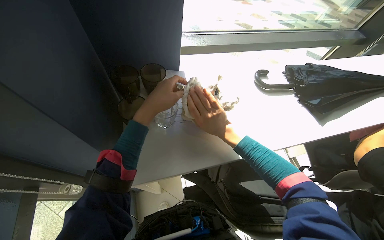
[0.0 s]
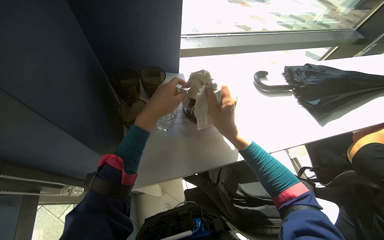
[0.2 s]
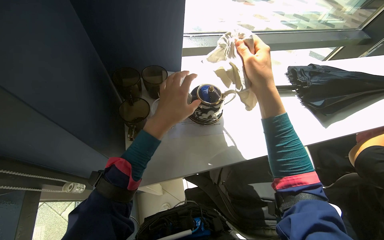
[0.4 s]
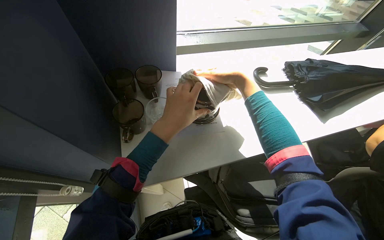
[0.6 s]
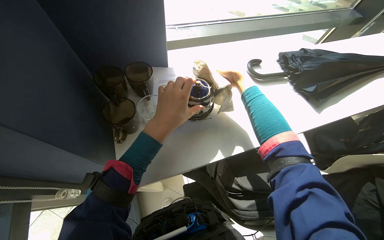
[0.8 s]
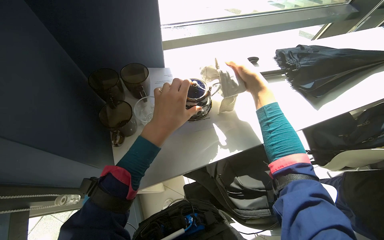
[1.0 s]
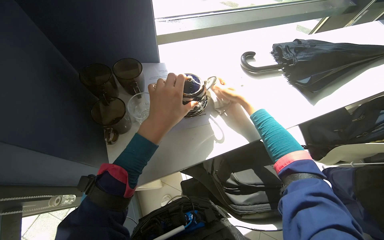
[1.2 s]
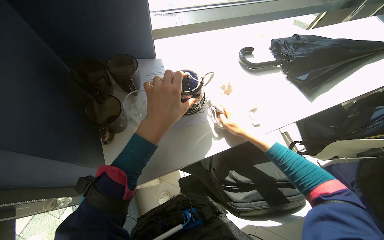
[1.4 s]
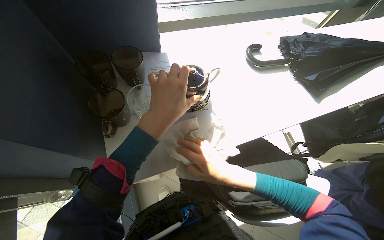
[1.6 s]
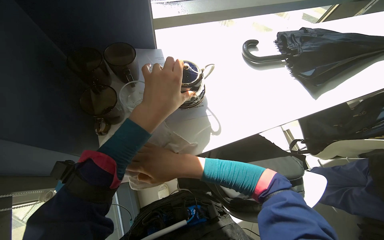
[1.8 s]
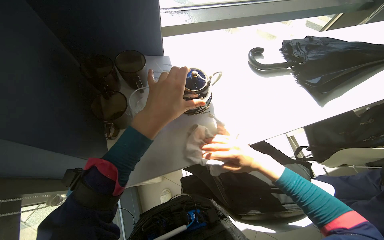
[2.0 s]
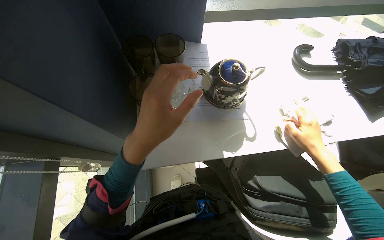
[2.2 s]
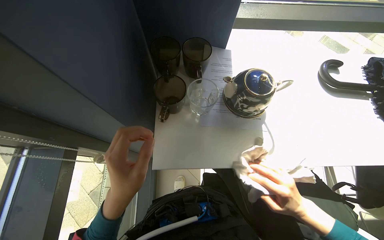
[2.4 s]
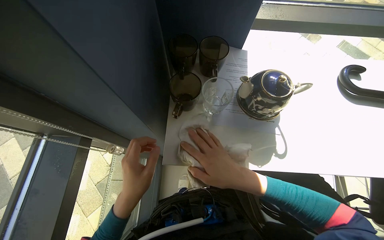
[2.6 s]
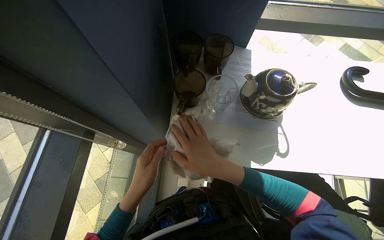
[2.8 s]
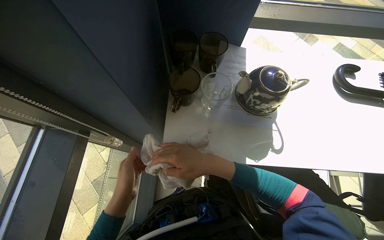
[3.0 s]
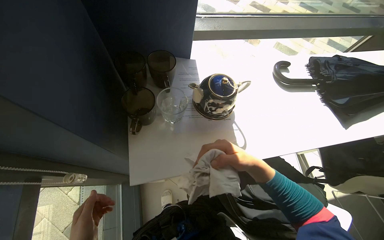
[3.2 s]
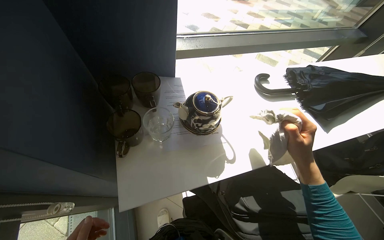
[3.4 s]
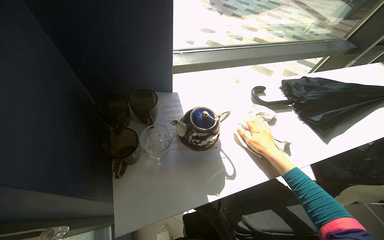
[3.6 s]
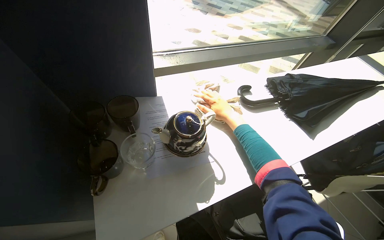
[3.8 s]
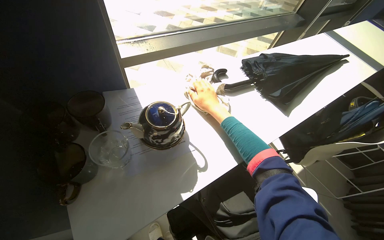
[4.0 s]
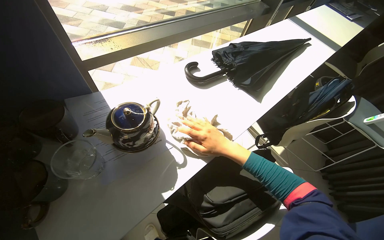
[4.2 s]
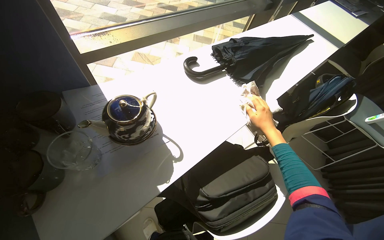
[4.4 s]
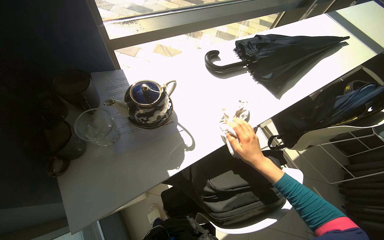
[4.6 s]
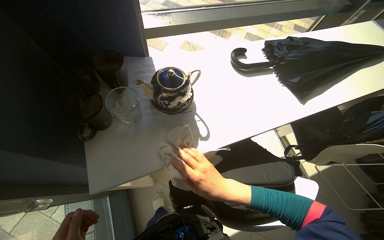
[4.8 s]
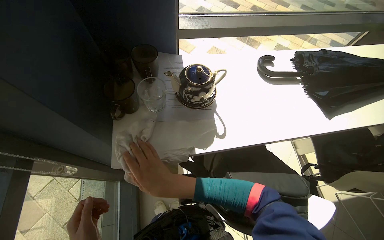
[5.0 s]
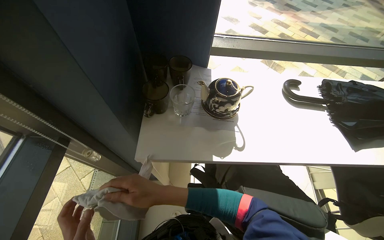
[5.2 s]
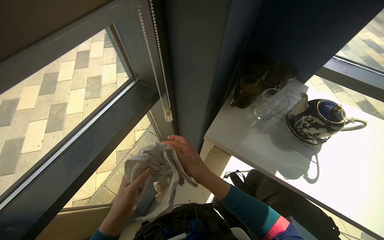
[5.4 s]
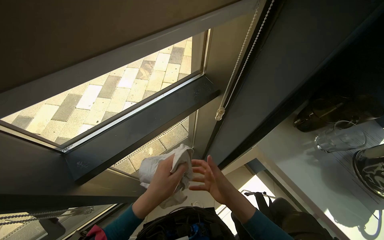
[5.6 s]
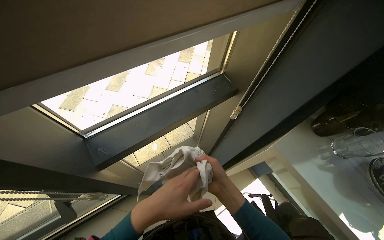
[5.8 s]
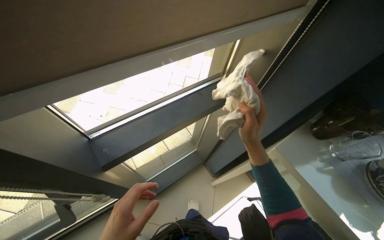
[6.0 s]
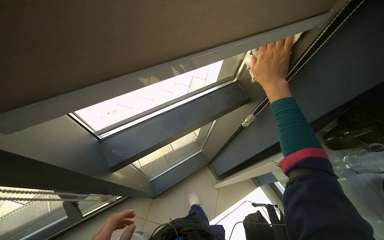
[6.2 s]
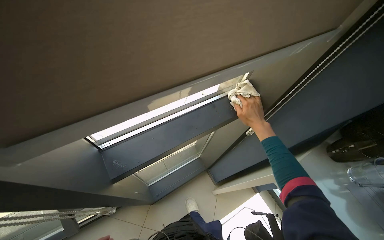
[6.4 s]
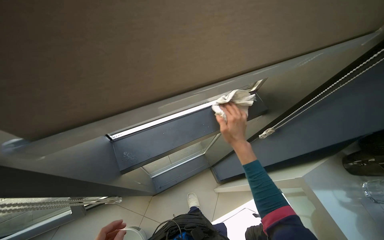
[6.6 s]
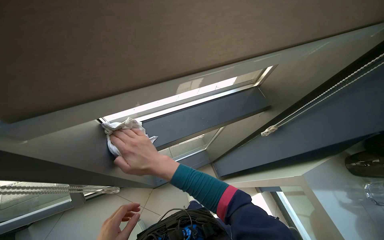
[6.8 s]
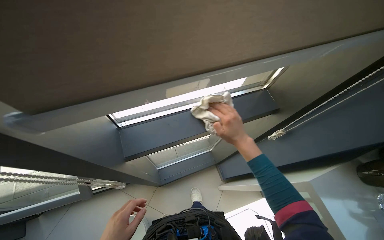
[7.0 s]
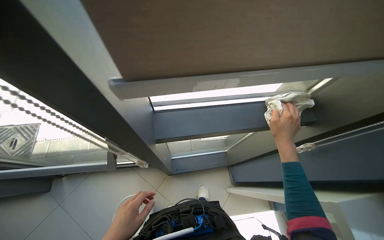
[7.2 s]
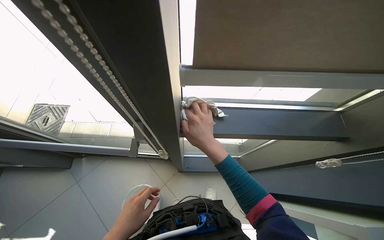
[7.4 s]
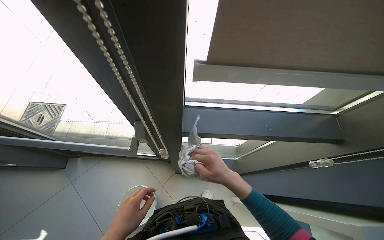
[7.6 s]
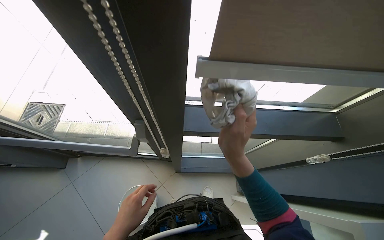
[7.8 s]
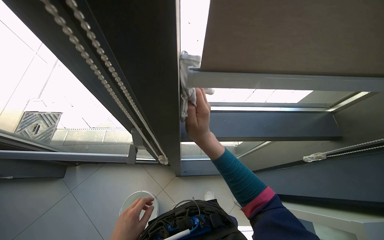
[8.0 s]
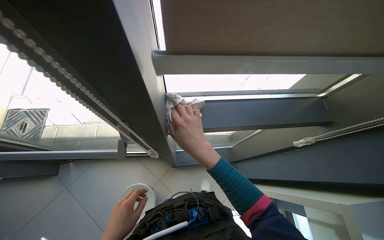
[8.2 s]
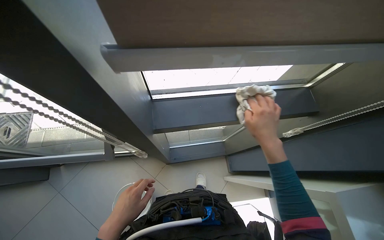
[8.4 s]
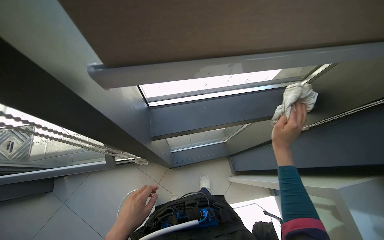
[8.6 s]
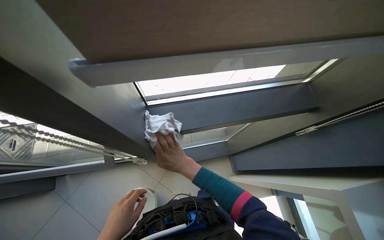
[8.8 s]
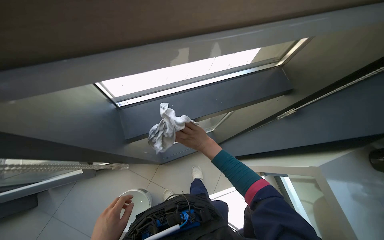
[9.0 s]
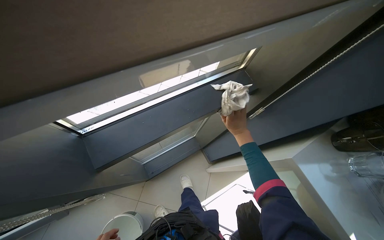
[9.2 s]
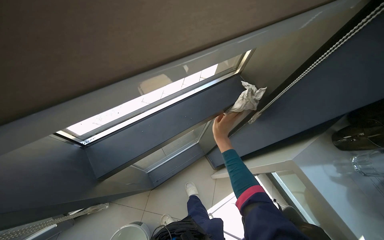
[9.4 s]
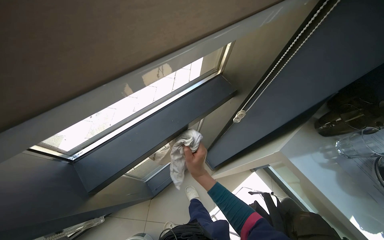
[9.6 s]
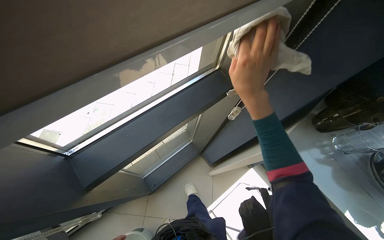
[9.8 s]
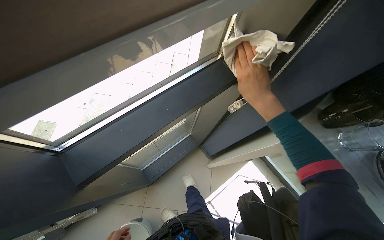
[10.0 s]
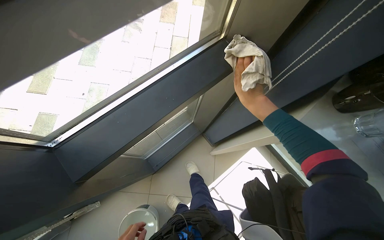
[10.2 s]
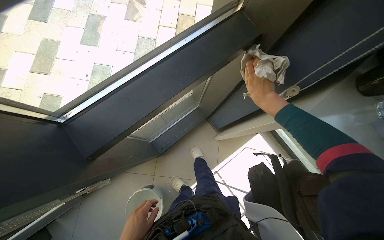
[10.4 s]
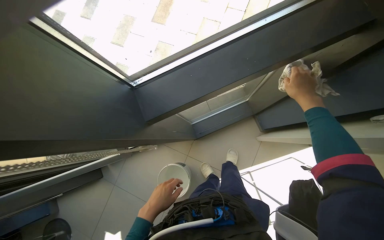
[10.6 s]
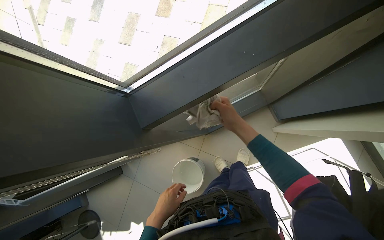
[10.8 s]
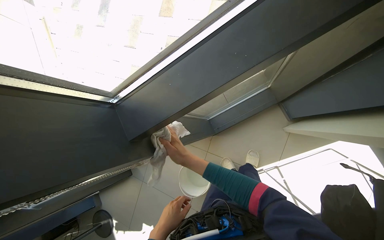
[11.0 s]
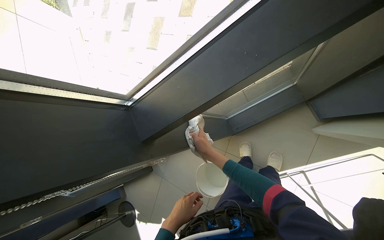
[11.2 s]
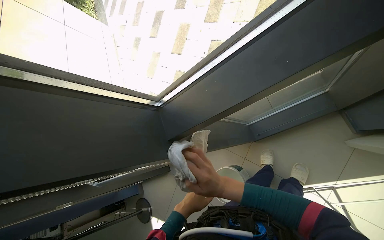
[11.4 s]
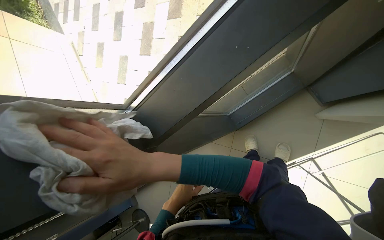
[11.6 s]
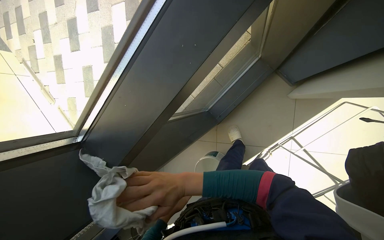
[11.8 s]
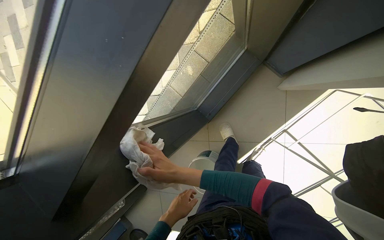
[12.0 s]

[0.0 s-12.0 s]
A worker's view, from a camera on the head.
Job: cleaning windows.
The whole recording: Cleaning window area. The worker picks up a spray bottle, adjusts the window blinds, sprays the window frames, and wipes them with a cloth.
0.0 to 1.6 s: The right hand moves down the picture, some 15 cm.
1.6 to 3.0 s: The wearer looks approximately 25 degrees further to the left. The right hand goes left and right, some 40 cm each way, reversing 2 times; the left hand goes about 35 cm to the left and down the picture.
3.0 to 4.4 s: The head turns to the right by roughly 45 degrees.
4.4 to 6.0 s: The camera is carried approximately 40 cm. The wearer looks roughly 95 degrees further to the left.
6.0 to 7.6 s: The head rotates some 35 degrees to the left.
7.6 to 9.0 s: The right hand is displaced to the right and farther from the camera by approximately 20 cm.
9.0 to 10.4 s: The right hand shifts approximately 10 cm nearer to the camera.
10.4 to 12.0 s: The camera is aimed about 25 degrees further to the left.

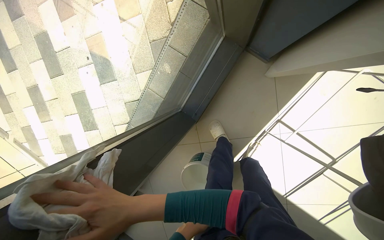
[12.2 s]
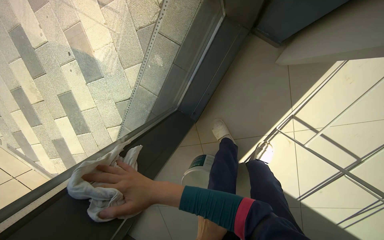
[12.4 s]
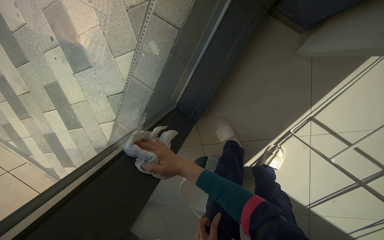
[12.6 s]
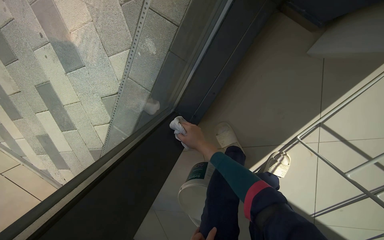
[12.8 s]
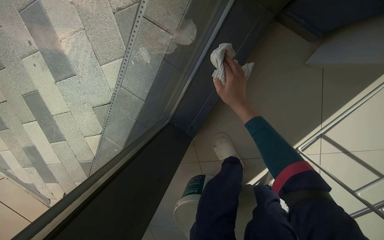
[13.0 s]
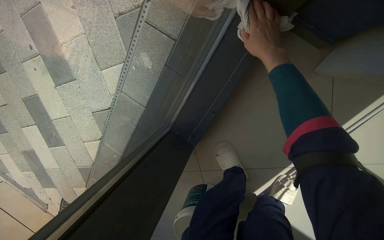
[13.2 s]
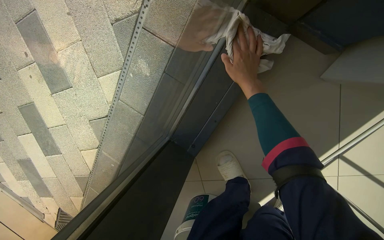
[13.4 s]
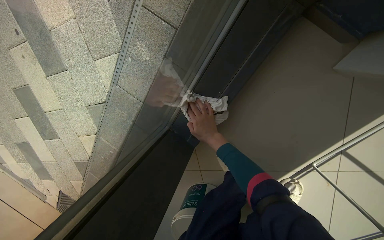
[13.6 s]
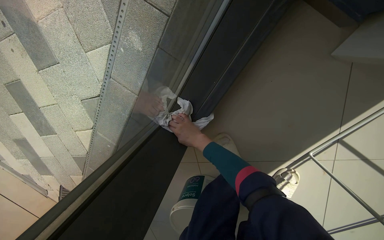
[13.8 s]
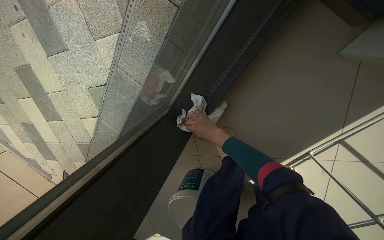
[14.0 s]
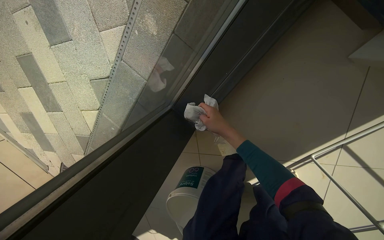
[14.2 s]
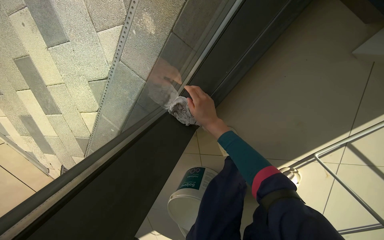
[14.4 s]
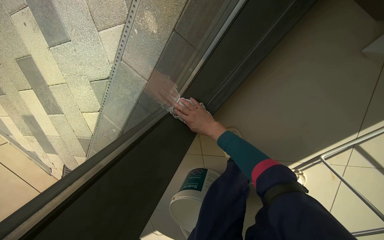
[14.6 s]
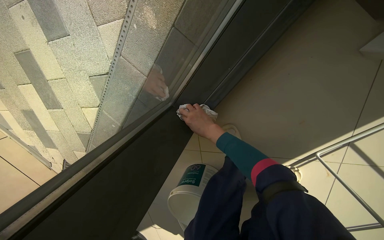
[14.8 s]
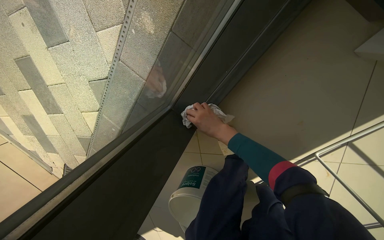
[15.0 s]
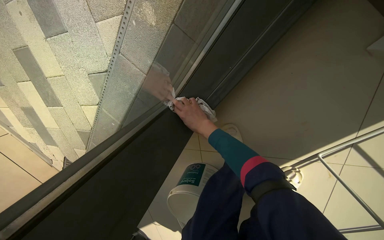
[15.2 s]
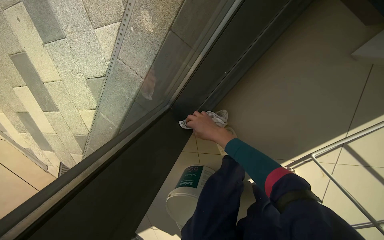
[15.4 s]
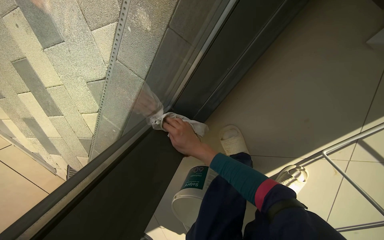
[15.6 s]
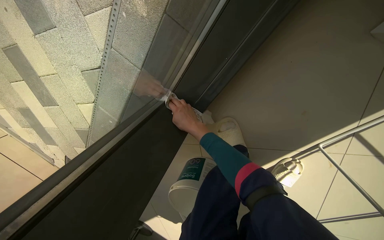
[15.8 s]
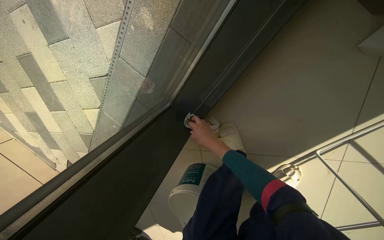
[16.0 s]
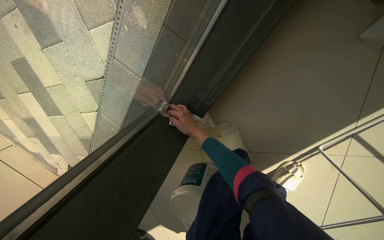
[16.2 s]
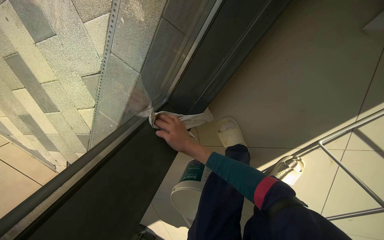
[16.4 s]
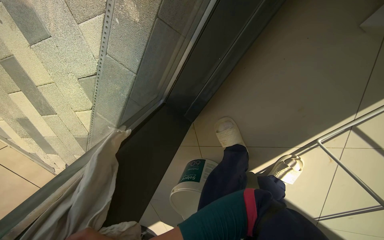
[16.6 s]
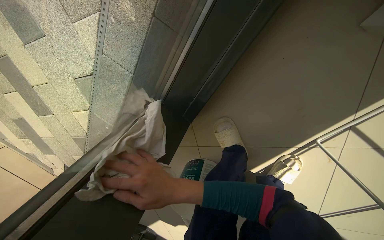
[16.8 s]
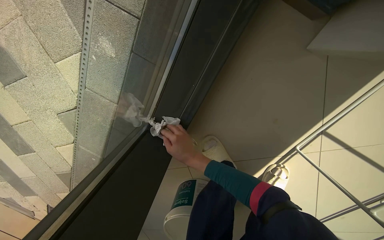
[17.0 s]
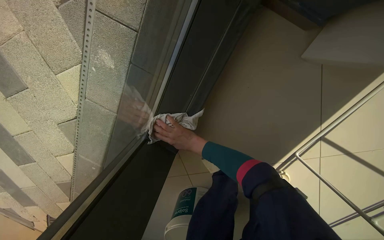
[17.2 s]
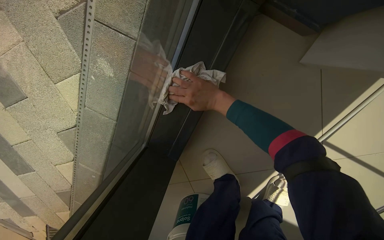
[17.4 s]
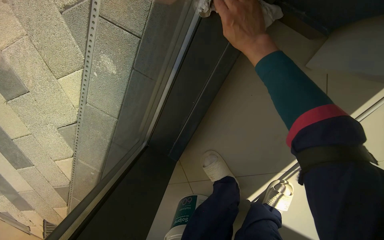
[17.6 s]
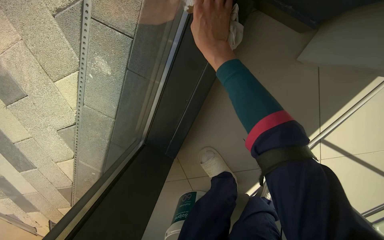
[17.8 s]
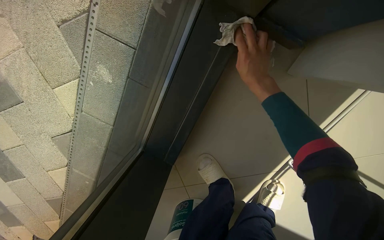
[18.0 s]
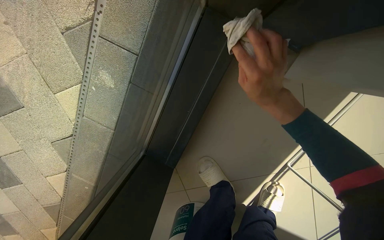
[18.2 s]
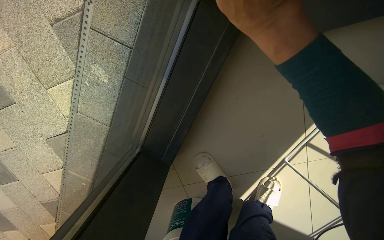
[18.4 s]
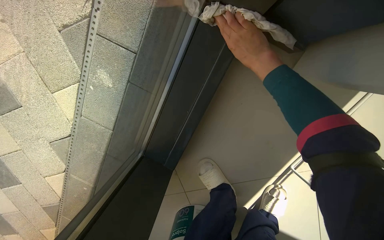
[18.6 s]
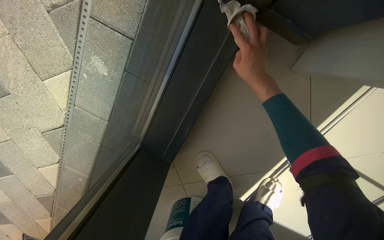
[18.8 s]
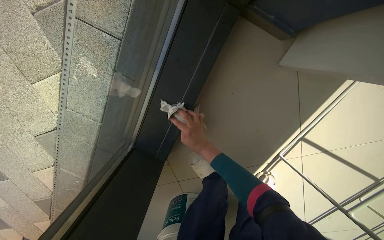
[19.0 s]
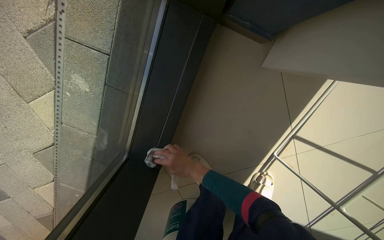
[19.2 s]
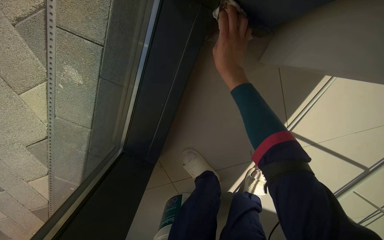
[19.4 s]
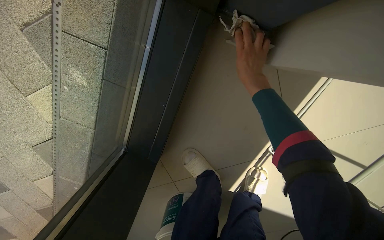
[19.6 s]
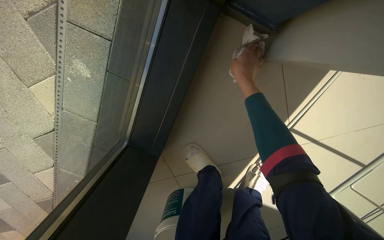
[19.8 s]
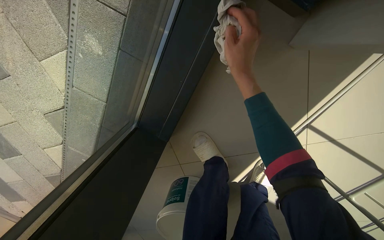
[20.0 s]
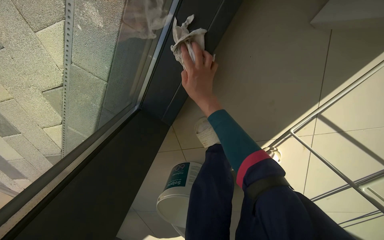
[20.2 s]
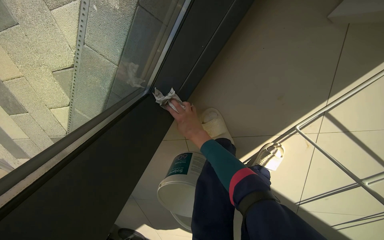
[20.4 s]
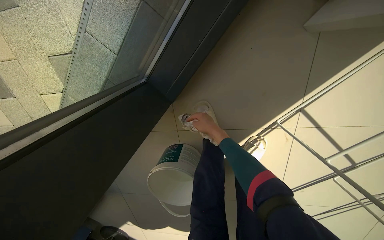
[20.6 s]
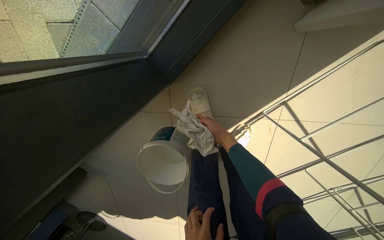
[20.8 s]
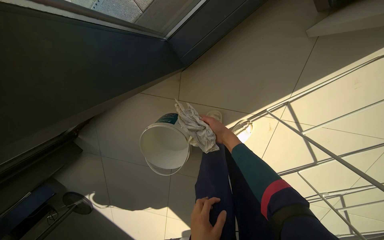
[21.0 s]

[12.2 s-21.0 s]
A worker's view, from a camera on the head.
Job: cleaning windows.
The whole recording: Cleaning window area. The worker picks up a spray bottle, adjusts the window blinds, sprays the window frames, and wipes them with a cloth.
12.2 to 13.6 s: The camera travels roughly 50 cm.
15.2 to 16.6 s: The right hand is displaced down the picture, nearer to the camera and to the left by some 40 cm.
16.6 to 18.0 s: The right hand moves up the picture and to the right, some 60 cm.
19.6 to 21.0 s: The scene rotates clockwise by roughly 30 degrees.
